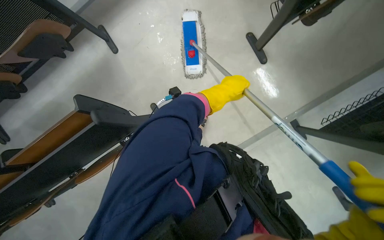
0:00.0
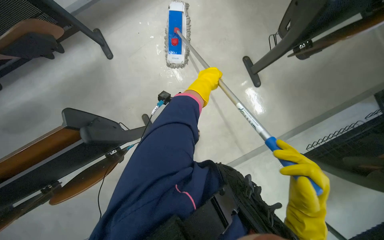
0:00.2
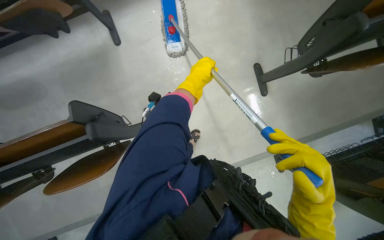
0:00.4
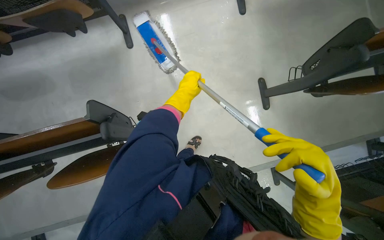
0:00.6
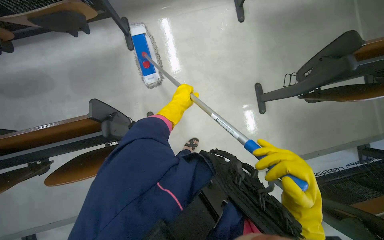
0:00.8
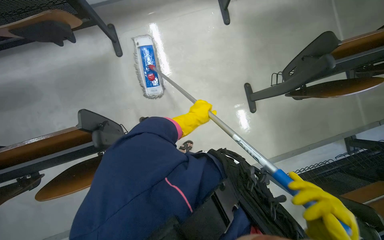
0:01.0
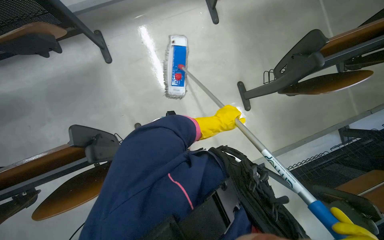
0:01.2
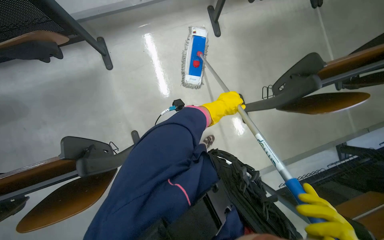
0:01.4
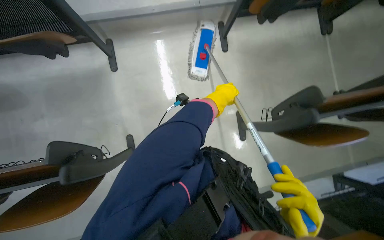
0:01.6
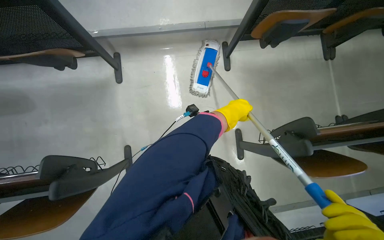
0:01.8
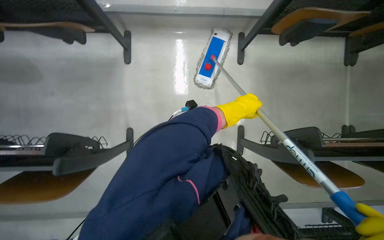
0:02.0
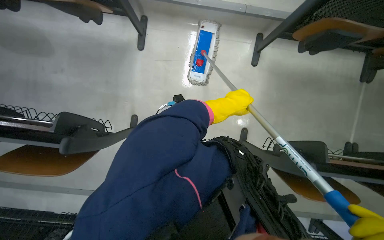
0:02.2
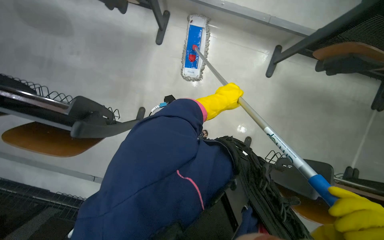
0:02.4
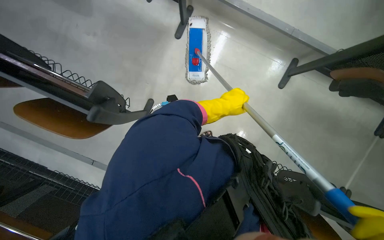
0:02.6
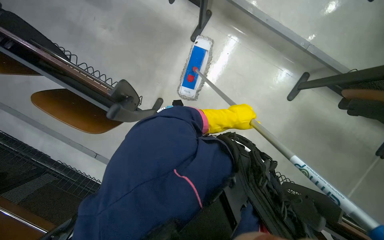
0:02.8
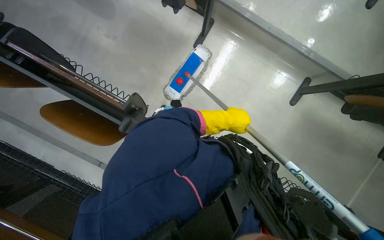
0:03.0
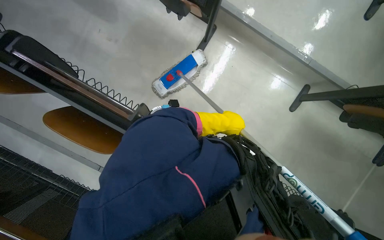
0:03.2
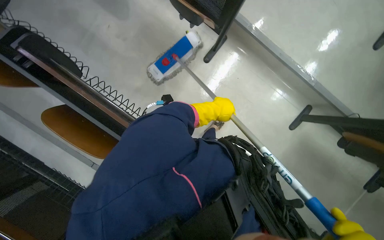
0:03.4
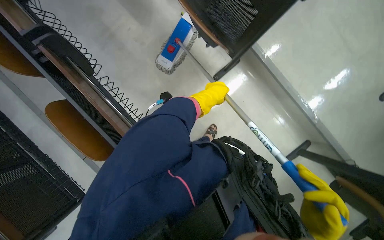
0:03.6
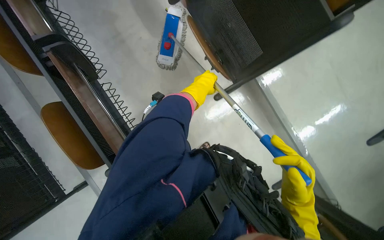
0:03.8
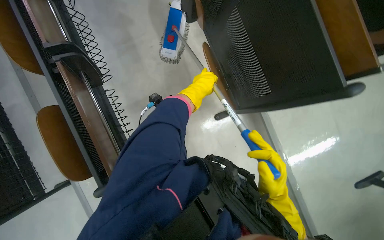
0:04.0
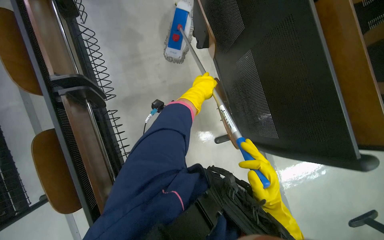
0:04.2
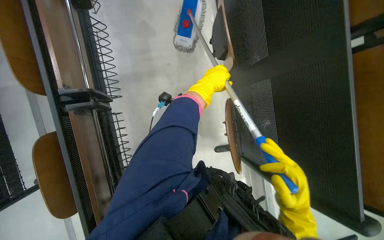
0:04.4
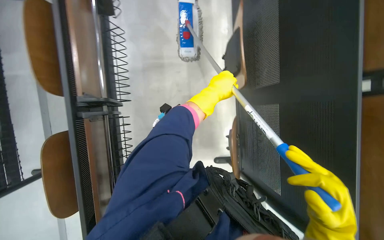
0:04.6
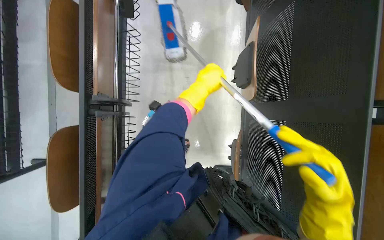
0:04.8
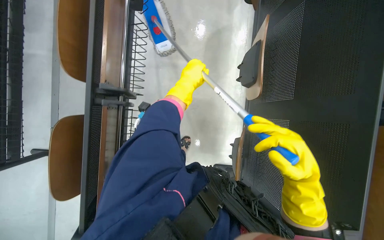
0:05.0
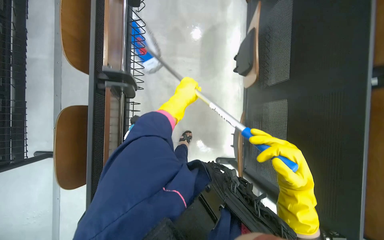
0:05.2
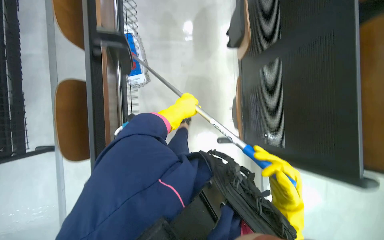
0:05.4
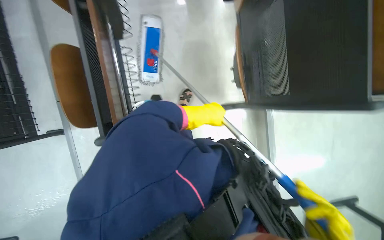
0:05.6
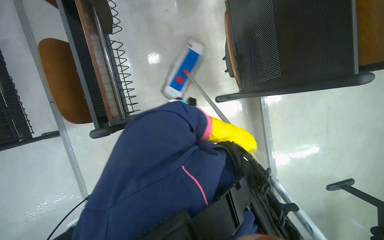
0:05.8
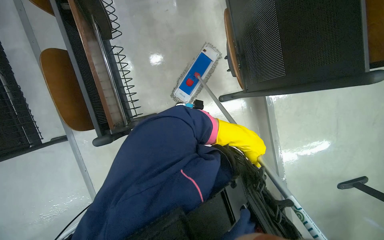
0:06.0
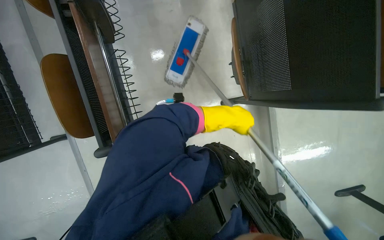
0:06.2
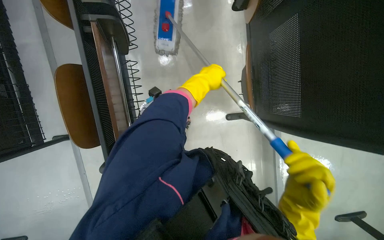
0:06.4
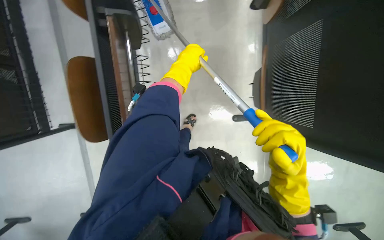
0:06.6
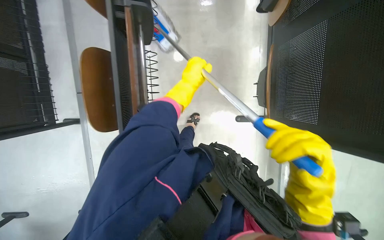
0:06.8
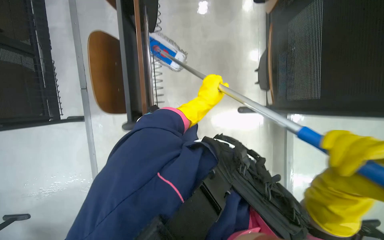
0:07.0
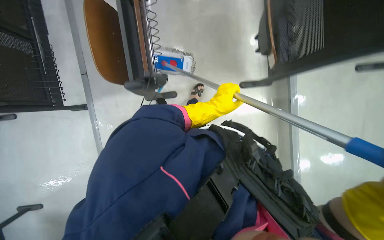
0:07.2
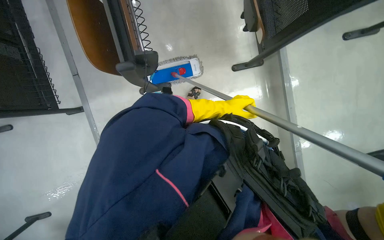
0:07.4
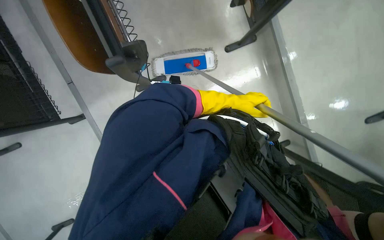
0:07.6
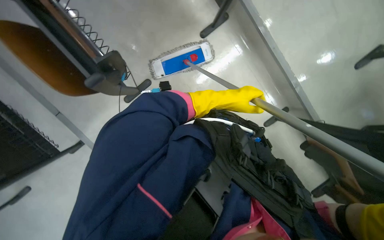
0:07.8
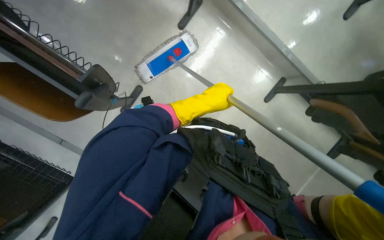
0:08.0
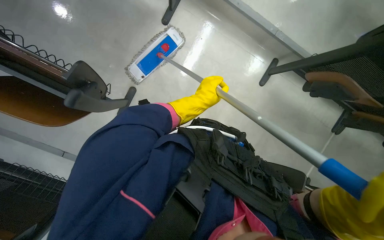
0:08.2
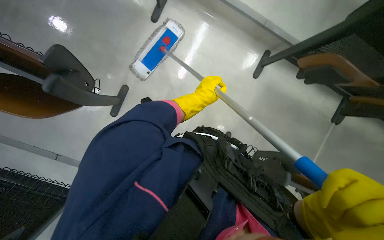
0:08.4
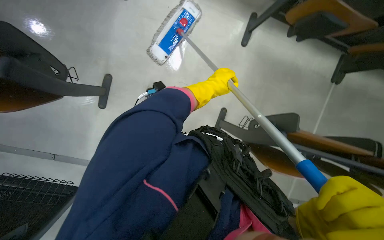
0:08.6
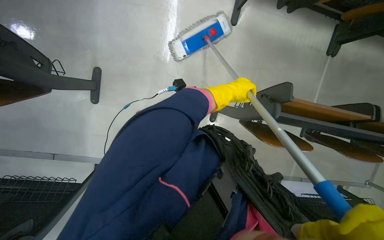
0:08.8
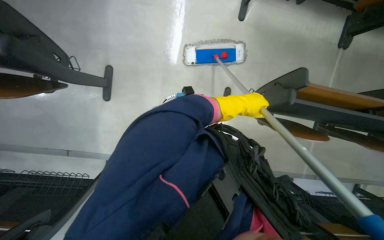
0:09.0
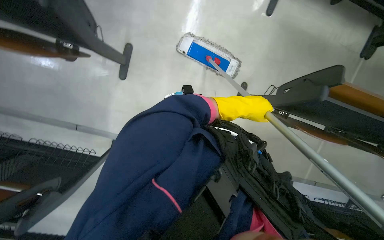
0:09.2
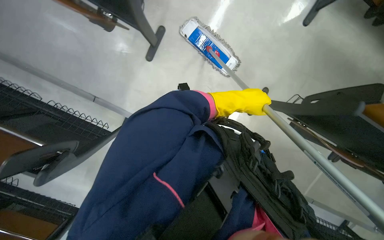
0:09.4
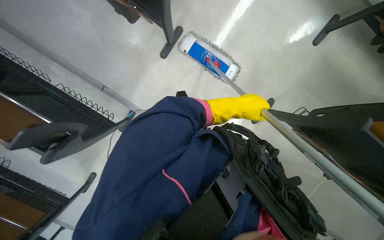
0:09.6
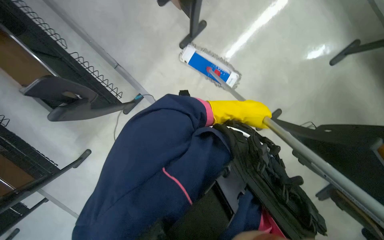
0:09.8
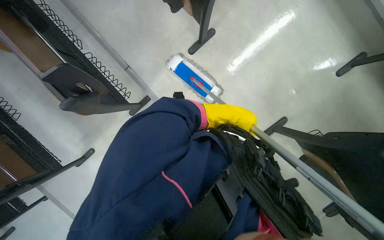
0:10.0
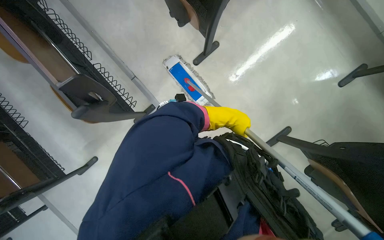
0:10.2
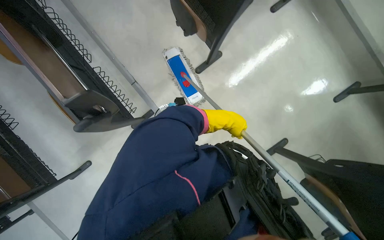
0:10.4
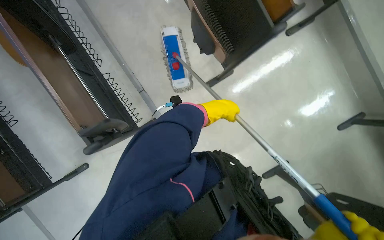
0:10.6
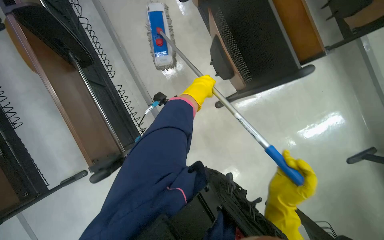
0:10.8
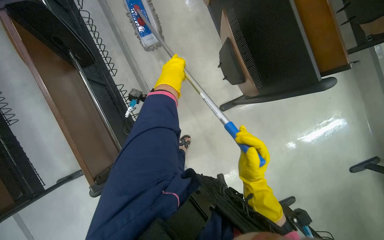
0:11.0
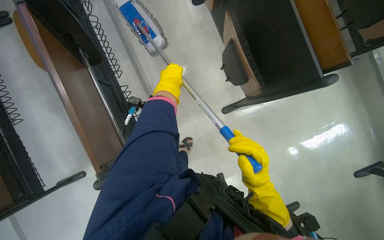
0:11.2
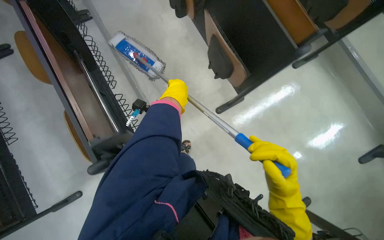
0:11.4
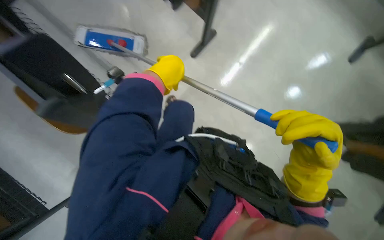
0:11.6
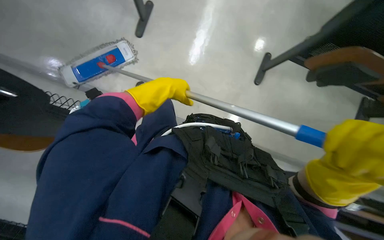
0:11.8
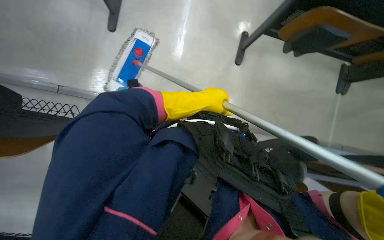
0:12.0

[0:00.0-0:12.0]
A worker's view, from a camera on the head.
Job: mopping floor.
The whole recording: Mopping classroom floor. The worker sprays liquid and mops the classroom floor, moving chairs to clean underneath.
0:00.0 to 0:01.6: The left hand goes to the left and returns, about 30 cm each way.
0:01.6 to 0:03.0: The scene rotates clockwise by roughly 40 degrees.
0:03.0 to 0:04.4: The wearer moves approximately 70 cm. The scene turns approximately 50 degrees clockwise in the picture.
0:04.4 to 0:06.0: The left hand travels down the picture by about 60 cm.
0:06.0 to 0:07.6: The left hand travels farther from the camera and up the picture by some 20 cm.
0:09.0 to 0:10.4: The head travels roughly 60 cm. The scene turns about 40 degrees clockwise in the picture.

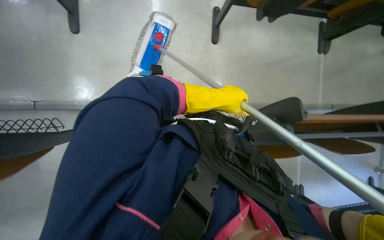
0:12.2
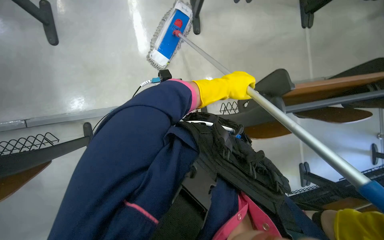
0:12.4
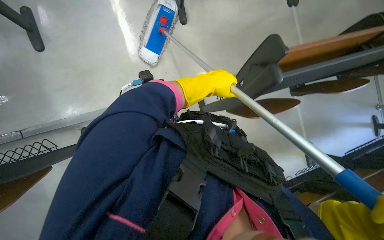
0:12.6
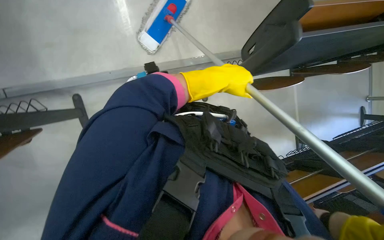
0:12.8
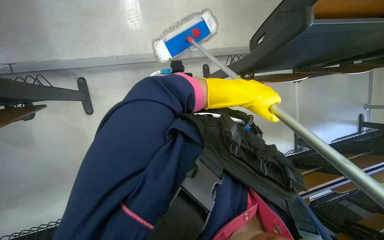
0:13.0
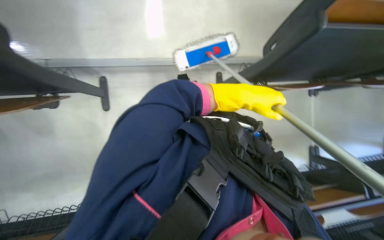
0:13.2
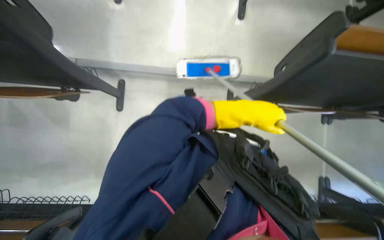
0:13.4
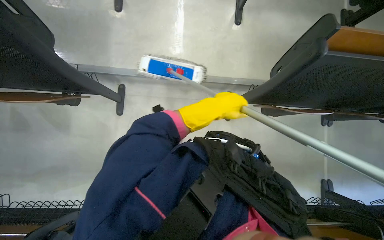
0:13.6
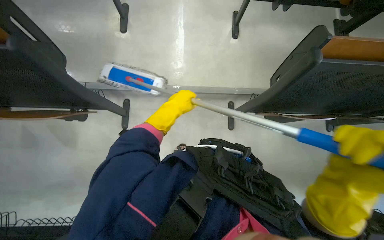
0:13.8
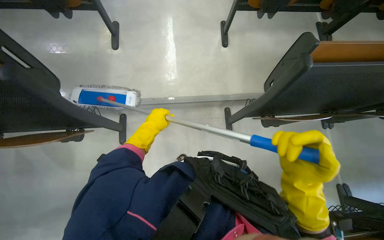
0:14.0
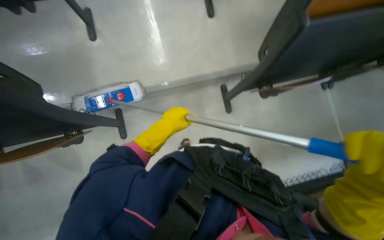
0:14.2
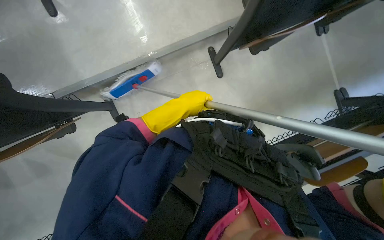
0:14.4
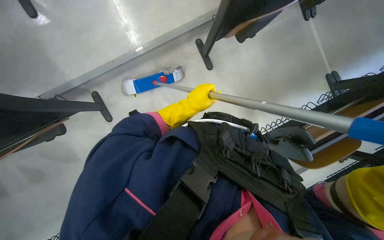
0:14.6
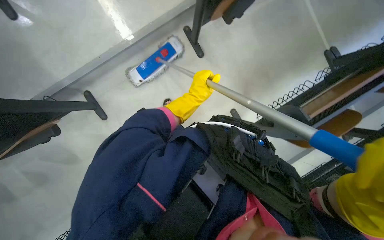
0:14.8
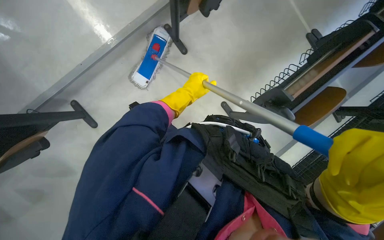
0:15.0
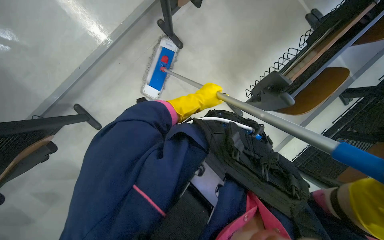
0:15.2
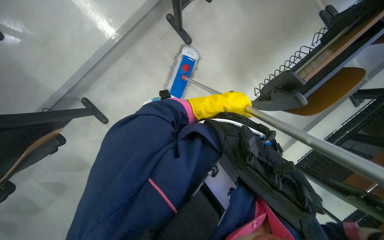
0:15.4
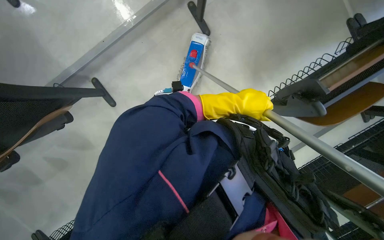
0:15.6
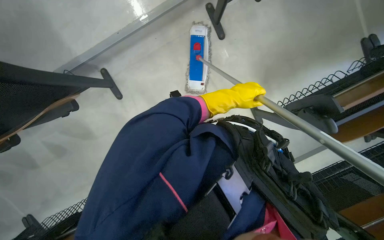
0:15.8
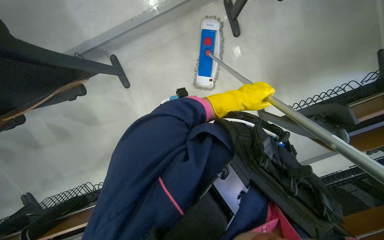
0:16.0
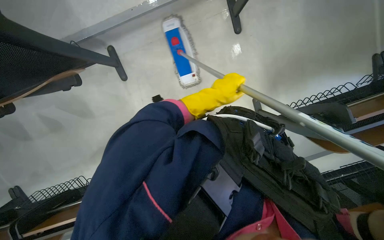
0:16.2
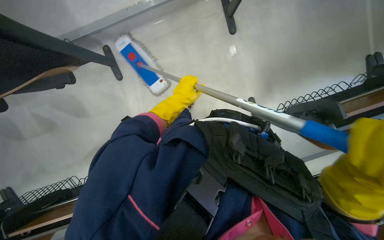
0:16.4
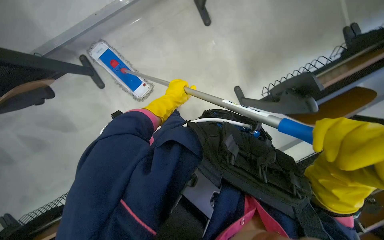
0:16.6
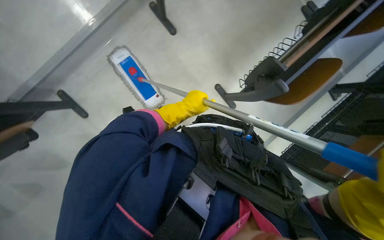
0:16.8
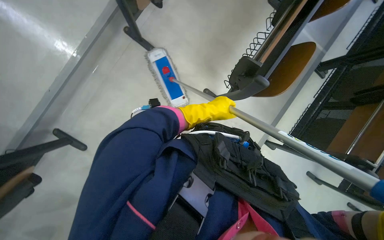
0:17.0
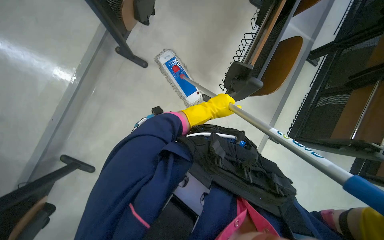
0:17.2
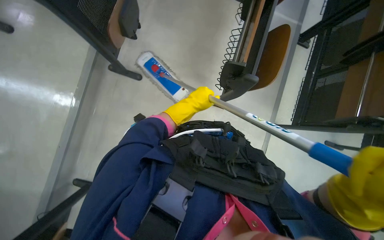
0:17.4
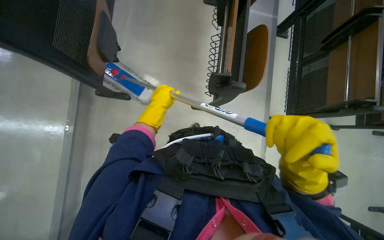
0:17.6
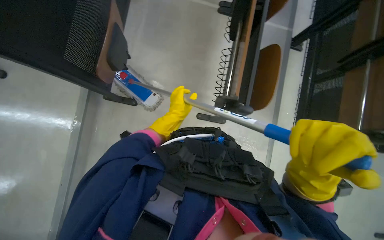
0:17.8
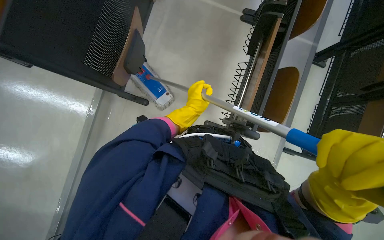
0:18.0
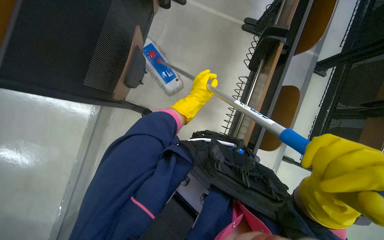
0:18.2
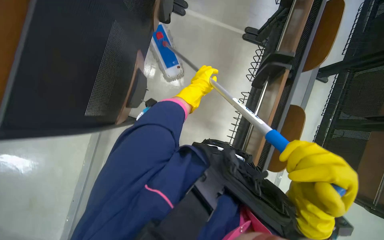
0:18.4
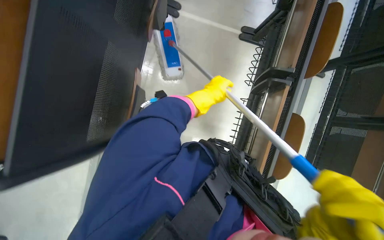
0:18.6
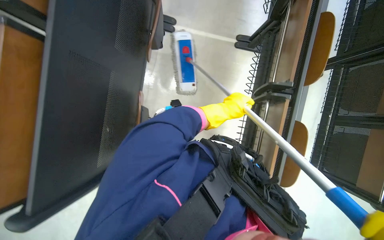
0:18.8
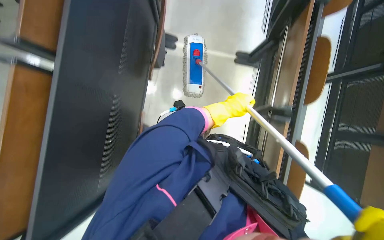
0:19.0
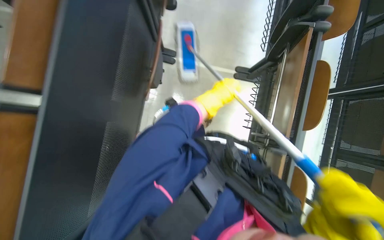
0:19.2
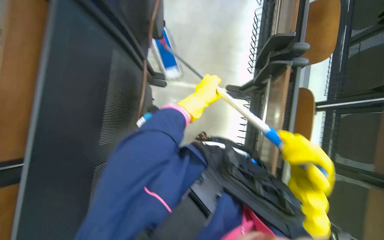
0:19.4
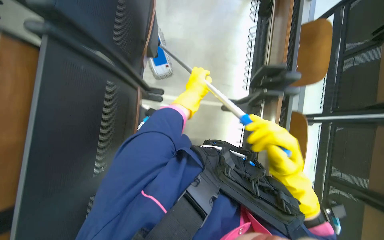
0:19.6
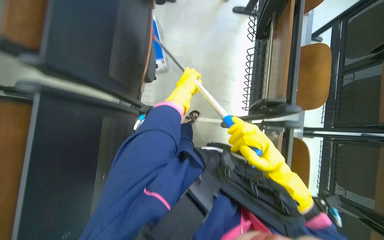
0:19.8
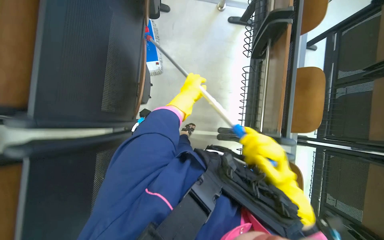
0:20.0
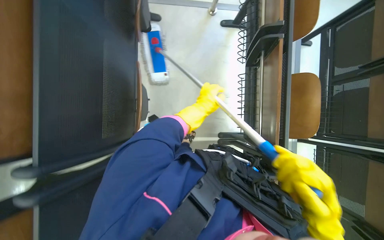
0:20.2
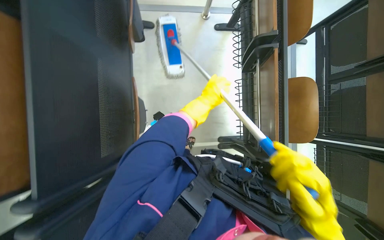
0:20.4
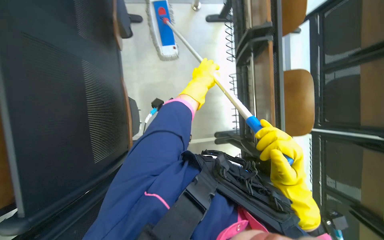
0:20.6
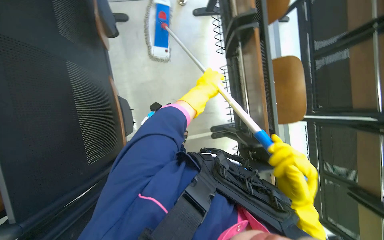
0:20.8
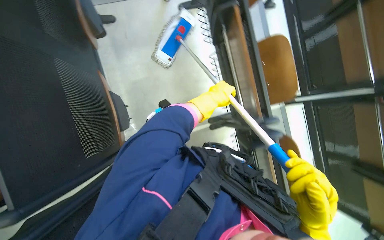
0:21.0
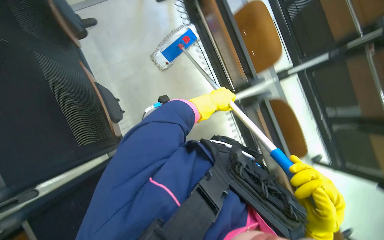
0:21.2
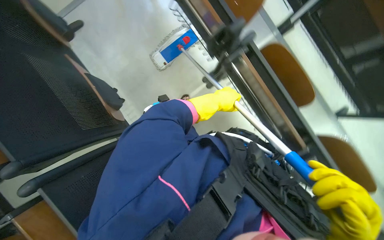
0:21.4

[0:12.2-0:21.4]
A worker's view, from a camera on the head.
Job: mopping floor.
The whole recording: Mopping classroom floor. The worker sprays liquid and mops the classroom floor, moving chairs to clean underneath.
0:12.2 to 0:13.8: The left hand heads to the left, covering approximately 20 cm.
0:13.8 to 0:15.2: The camera pitches downward, by roughly 30 degrees. The scene rotates counterclockwise by about 45 degrees.
0:16.8 to 0:18.4: The camera pitches upward, by some 15 degrees. The scene turns some 30 degrees counterclockwise in the picture.
